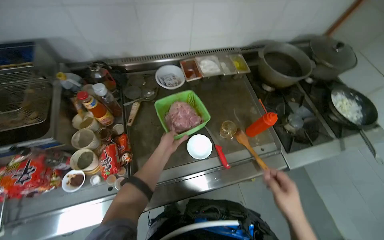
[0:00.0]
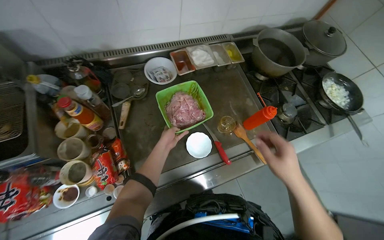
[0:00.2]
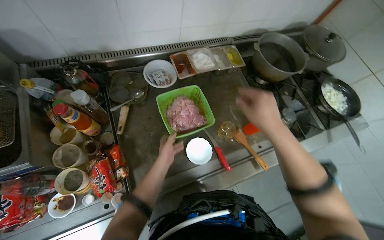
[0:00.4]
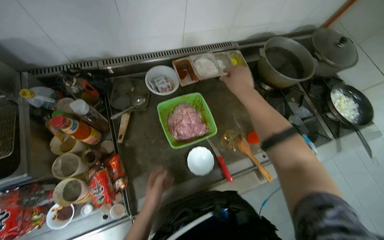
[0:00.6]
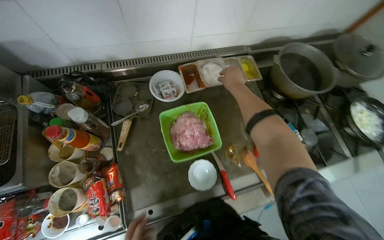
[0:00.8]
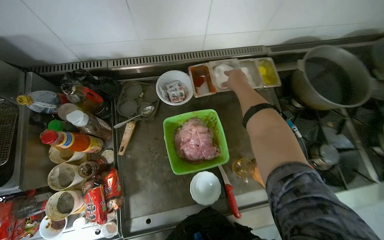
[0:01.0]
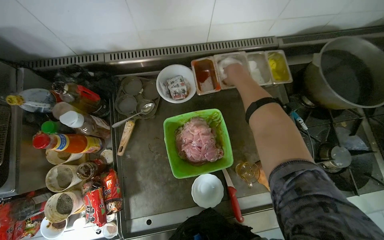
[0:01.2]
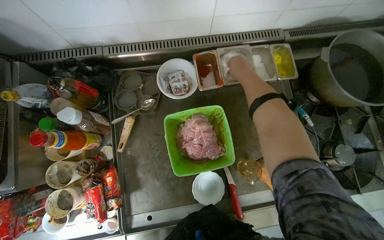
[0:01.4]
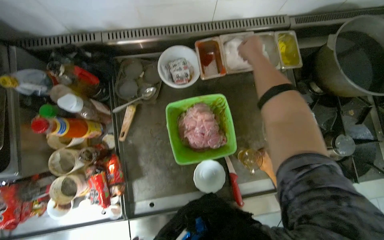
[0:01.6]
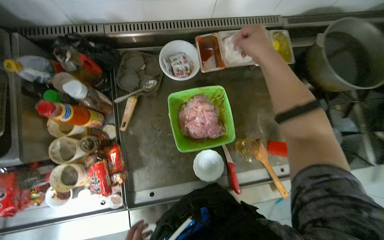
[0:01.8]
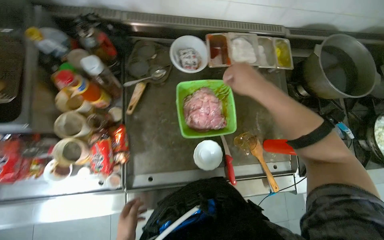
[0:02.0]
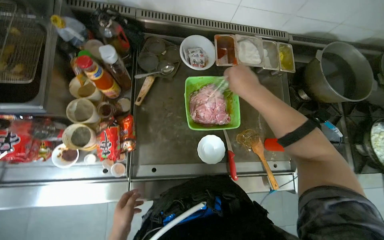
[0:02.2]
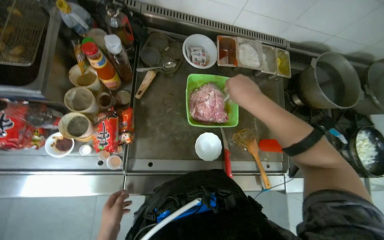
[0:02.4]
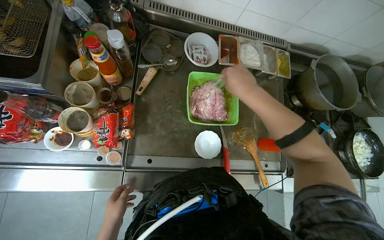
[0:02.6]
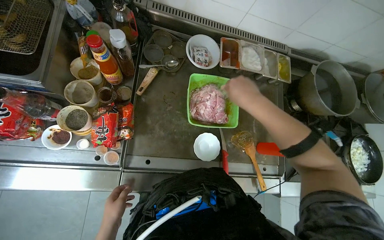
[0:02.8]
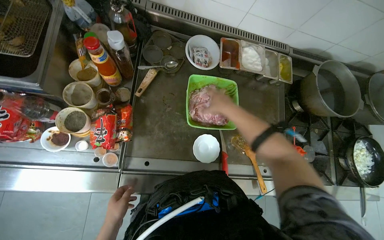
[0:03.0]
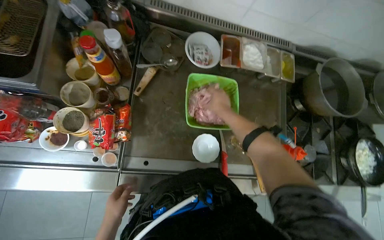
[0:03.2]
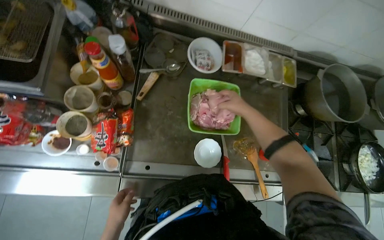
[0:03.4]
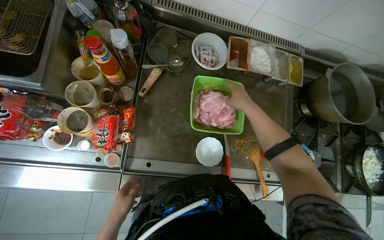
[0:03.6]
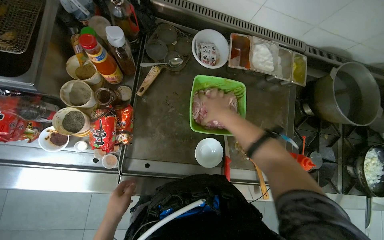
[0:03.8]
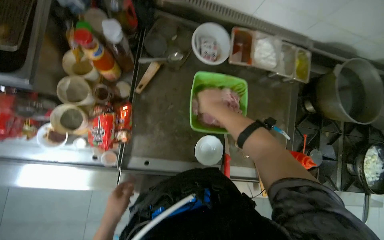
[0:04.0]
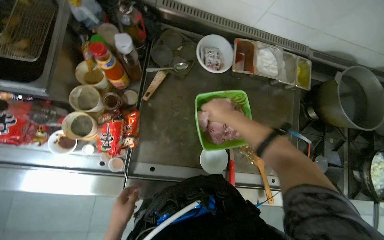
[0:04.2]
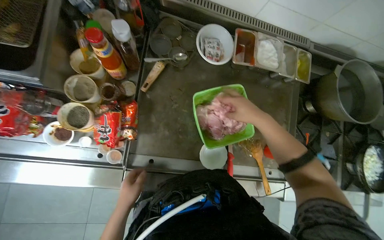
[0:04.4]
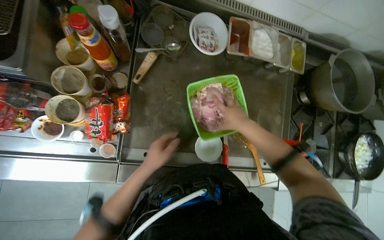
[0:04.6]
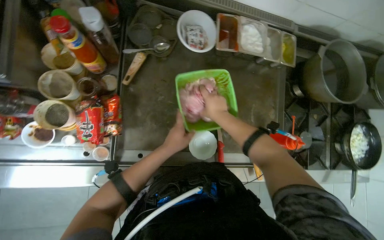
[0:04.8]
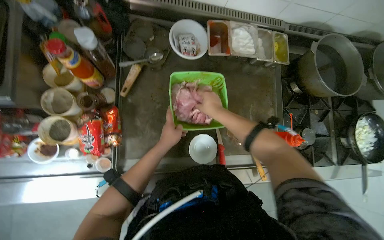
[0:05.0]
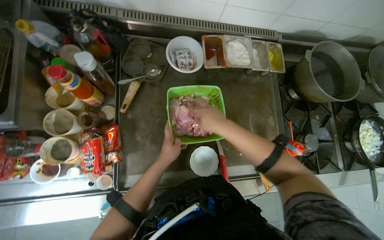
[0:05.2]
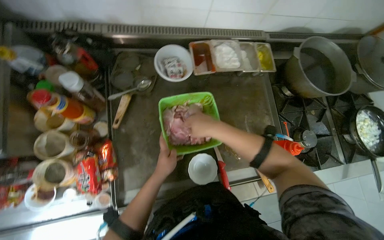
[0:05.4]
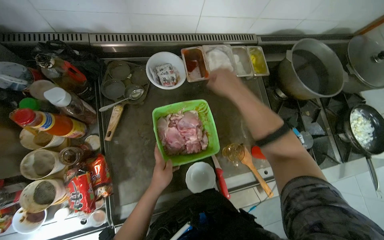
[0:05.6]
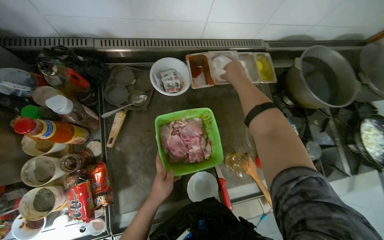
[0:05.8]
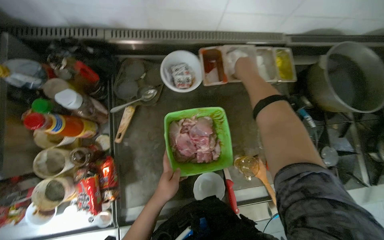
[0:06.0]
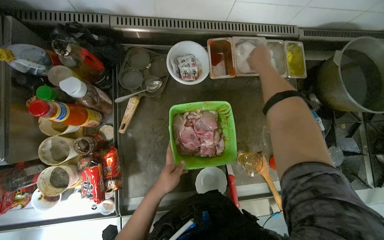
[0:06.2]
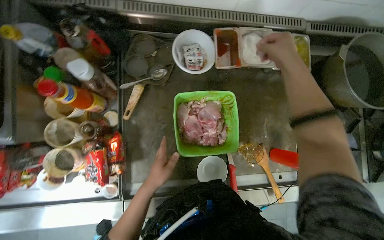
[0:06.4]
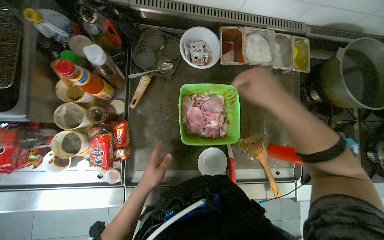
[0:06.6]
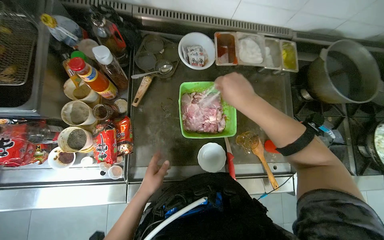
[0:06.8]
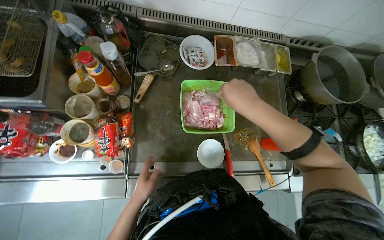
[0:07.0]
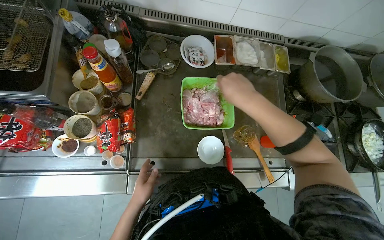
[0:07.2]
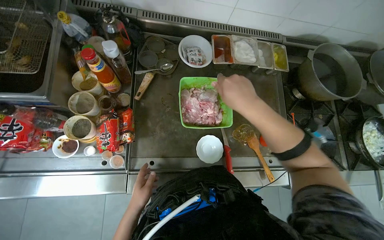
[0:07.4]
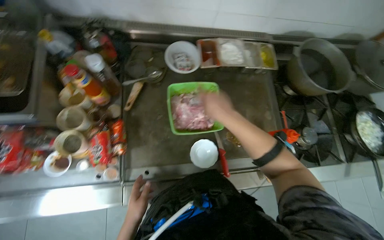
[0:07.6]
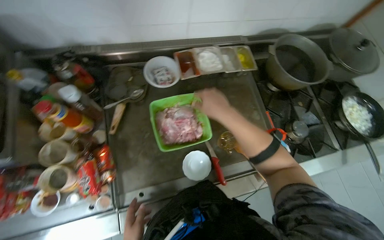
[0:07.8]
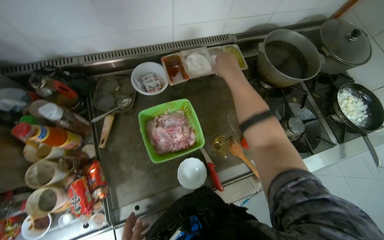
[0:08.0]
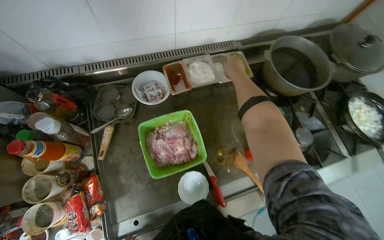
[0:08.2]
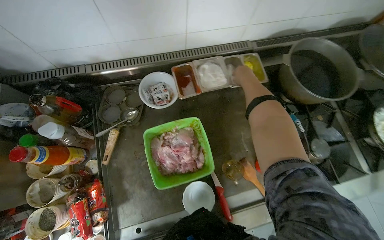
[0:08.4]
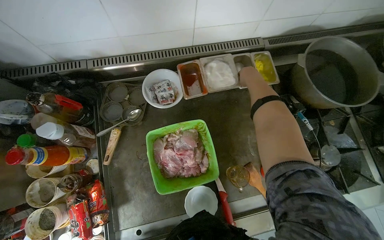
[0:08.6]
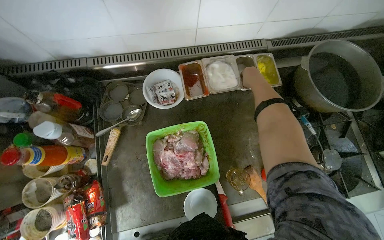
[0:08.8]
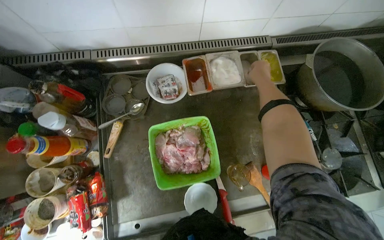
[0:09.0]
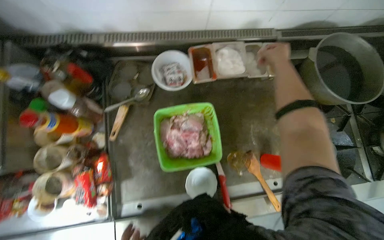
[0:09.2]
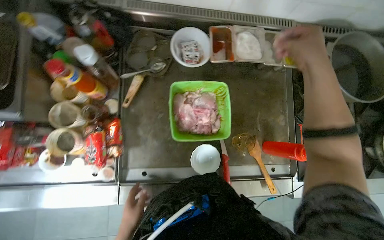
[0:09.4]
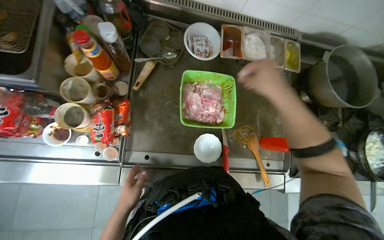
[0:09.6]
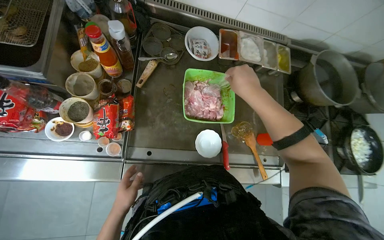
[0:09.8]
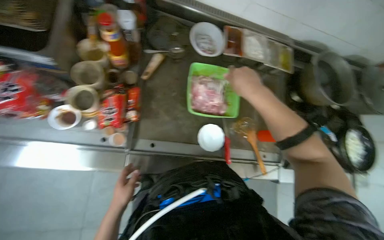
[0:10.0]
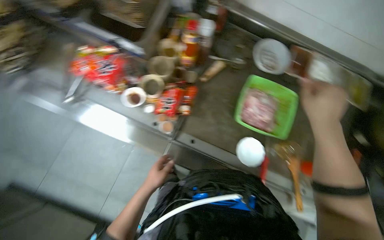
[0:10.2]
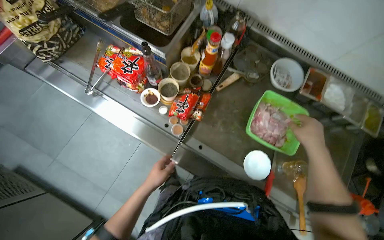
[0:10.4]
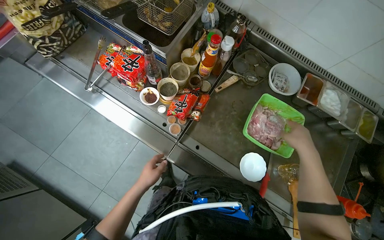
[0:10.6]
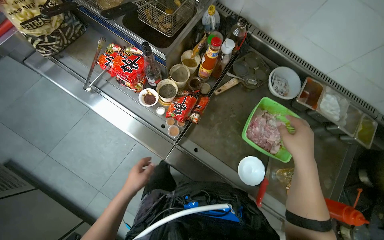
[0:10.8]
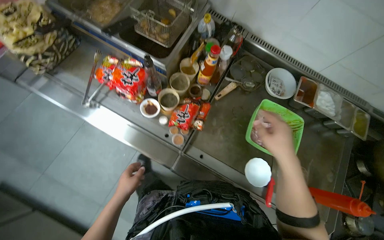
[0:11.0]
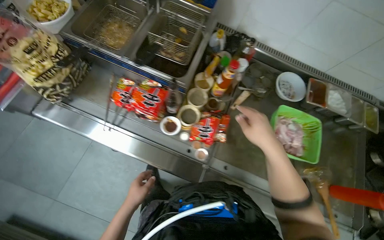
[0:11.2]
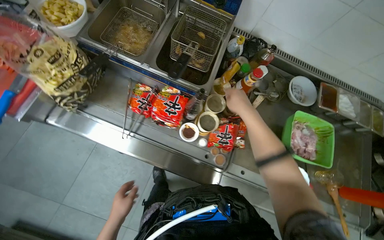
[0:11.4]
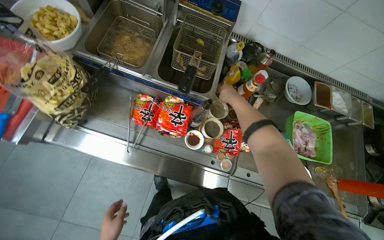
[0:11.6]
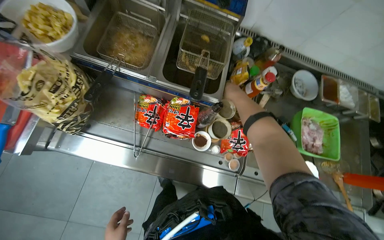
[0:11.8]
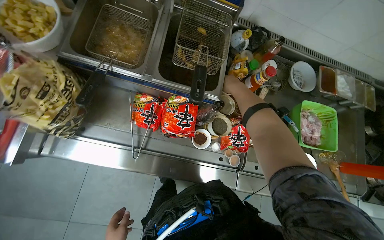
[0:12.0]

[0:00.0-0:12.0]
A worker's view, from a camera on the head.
Job: preparing food.
The whole recording: Seasoning and mixing meat. The worker adds various seasonings to raw meat and mixes it in a green bowl.
0.0 to 1.6 s: The view tips downward by some 20 degrees. The right hand travels up the picture and farther from the camera by about 70 cm.
1.6 to 3.0 s: The right hand heads down the picture and to the left, covering roughly 35 cm.
4.4 to 6.0 s: The right hand heads up the picture and farther from the camera, covering roughly 30 cm. Meanwhile the left hand moves to the right, some 15 cm.
6.0 to 7.6 s: The right hand shifts about 40 cm down the picture, nearer to the camera and to the left; the left hand is displaced down the picture and to the left by about 30 cm.
7.6 to 9.0 s: The right hand goes roughly 50 cm up the picture, farther from the camera and to the right.
9.0 to 10.4 s: The camera travels some 50 cm. Everything in view rotates some 40 degrees clockwise.
10.4 to 12.0 s: The wearer moves about 50 cm. The head rotates approximately 20 degrees to the right.

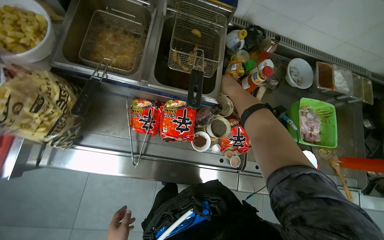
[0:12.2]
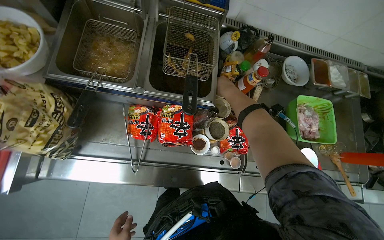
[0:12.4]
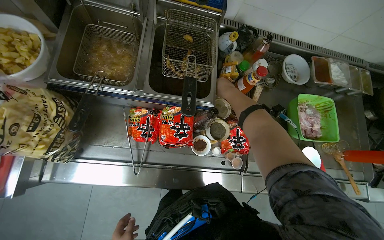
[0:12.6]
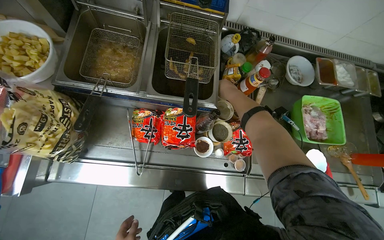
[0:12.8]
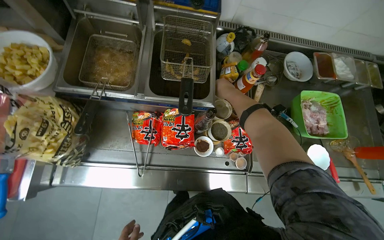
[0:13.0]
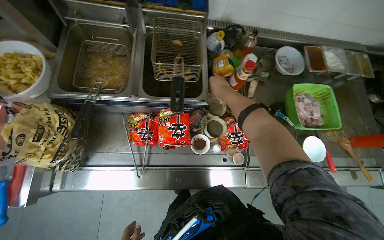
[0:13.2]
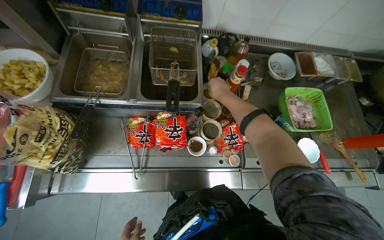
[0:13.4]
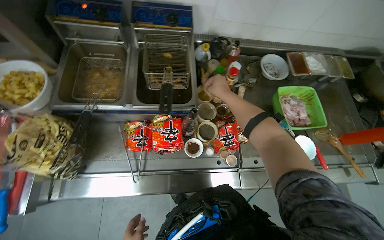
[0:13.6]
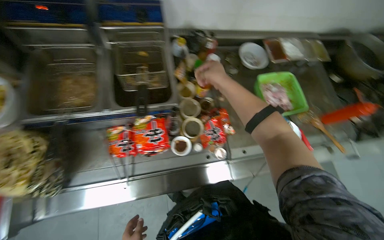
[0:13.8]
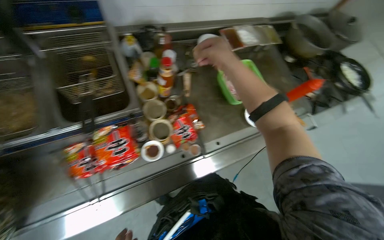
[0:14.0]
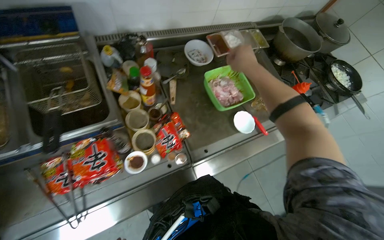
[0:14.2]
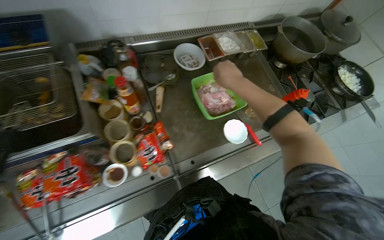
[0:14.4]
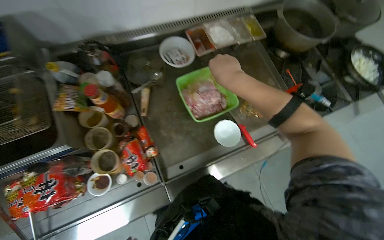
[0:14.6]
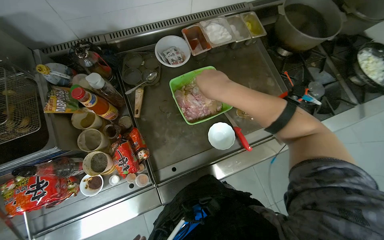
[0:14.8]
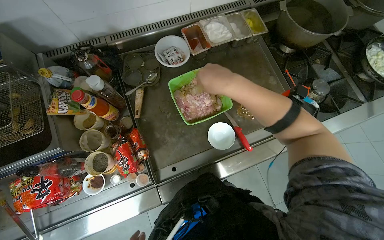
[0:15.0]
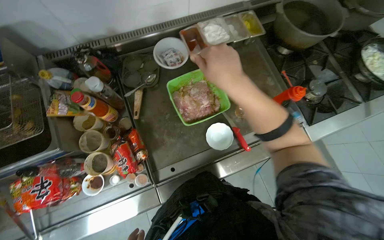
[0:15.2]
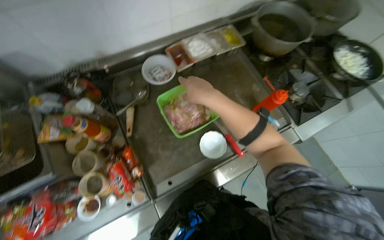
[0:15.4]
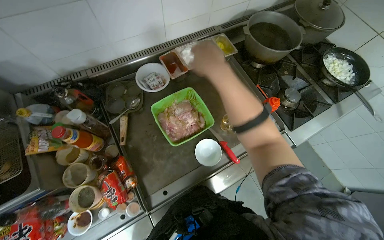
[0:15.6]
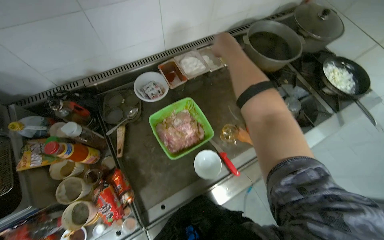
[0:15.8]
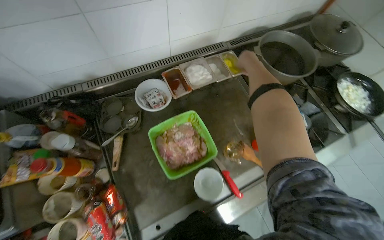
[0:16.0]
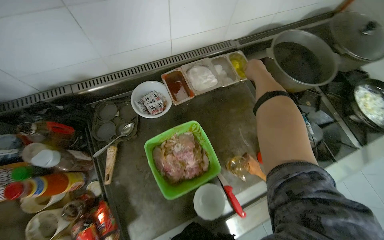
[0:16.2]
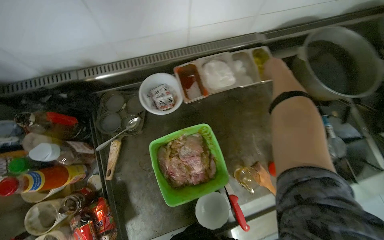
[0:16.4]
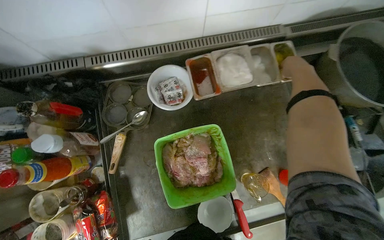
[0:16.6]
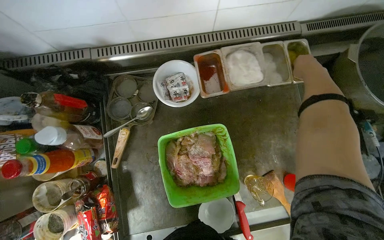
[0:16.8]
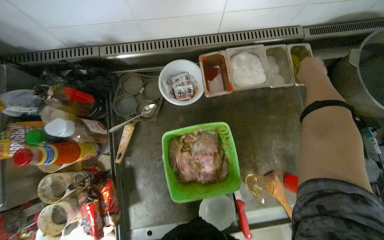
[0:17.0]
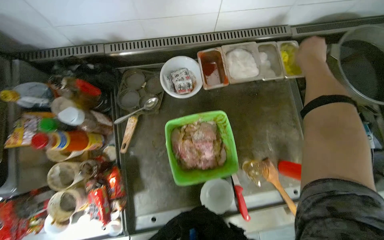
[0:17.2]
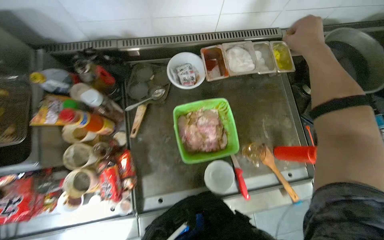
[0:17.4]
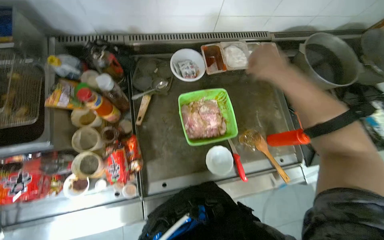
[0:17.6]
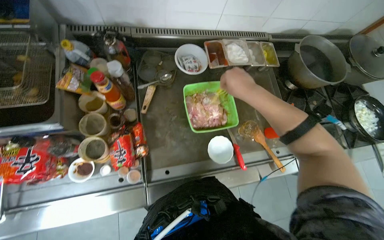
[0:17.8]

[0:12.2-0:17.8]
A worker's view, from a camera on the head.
Job: preparing food.
The whole recording: Seasoning and mixing meat. The worker adds various seasonings to raw meat and mixes it in a green bowl.
13.6 to 15.0 s: The camera is carried roughly 50 cm.
15.0 to 16.4 s: The right hand shifts about 50 cm up the picture, farther from the camera and to the right.
16.4 to 17.8 s: The right hand is displaced to the left, down the picture and nearer to the camera by about 50 cm.

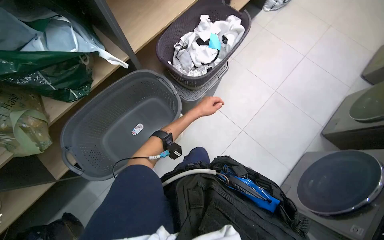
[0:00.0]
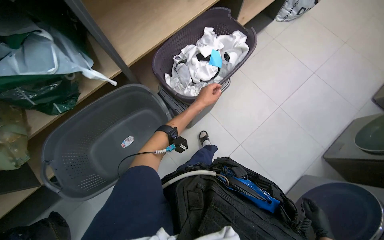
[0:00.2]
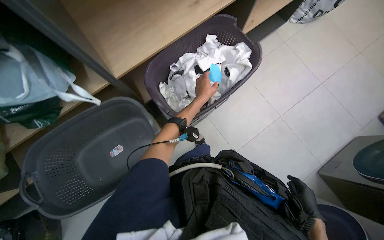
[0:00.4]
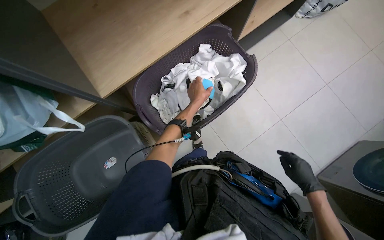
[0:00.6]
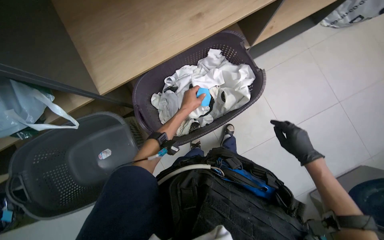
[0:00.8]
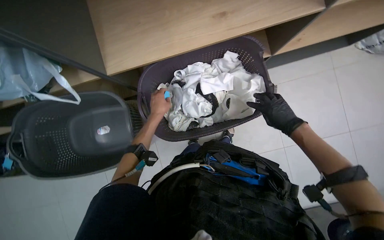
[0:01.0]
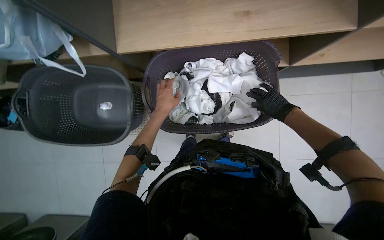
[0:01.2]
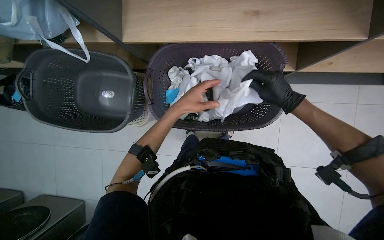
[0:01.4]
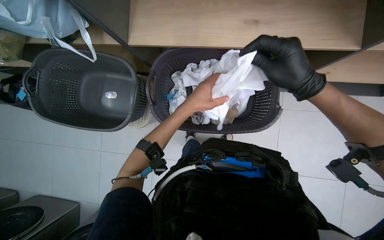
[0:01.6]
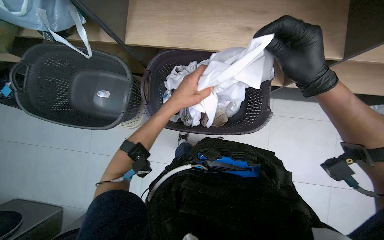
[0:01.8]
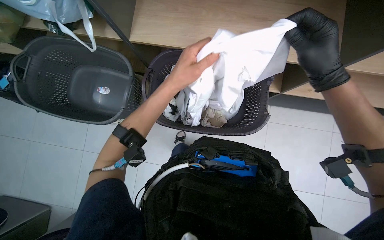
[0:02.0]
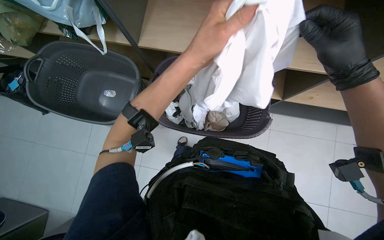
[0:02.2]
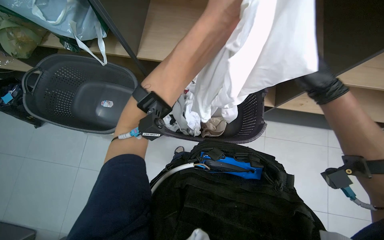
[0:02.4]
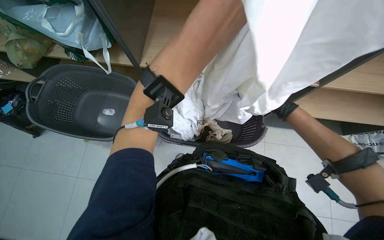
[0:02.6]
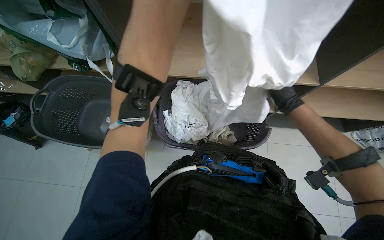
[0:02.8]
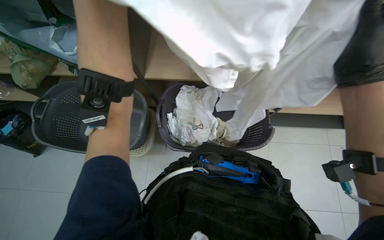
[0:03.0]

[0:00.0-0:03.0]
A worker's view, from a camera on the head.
Job: managing laundry.
The whole recording: Folding clothes from basket. The worker picks clothes from a basket and folds them.
0.0 to 1.6 s: The head travels about 60 cm. The view tips downward by approximately 20 degrees. The scene turns about 50 degrees clockwise in the picture.
1.6 to 3.0 s: The view tips upward by roughly 20 degrees. The right hand moves some 15 cm farther from the camera and comes back.
